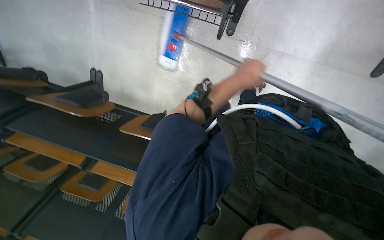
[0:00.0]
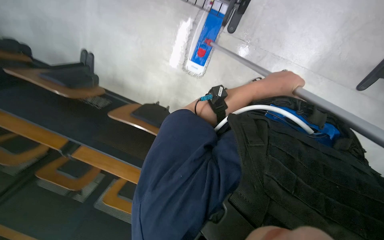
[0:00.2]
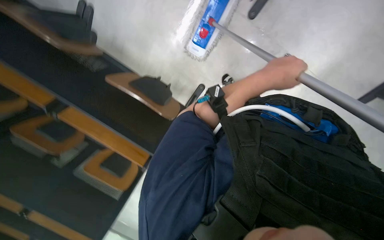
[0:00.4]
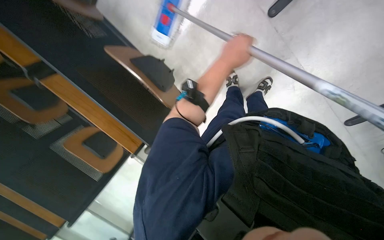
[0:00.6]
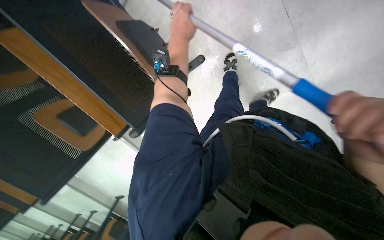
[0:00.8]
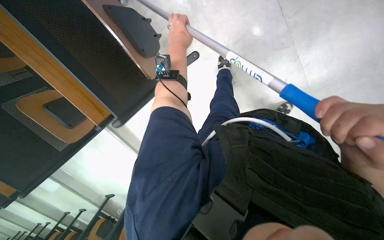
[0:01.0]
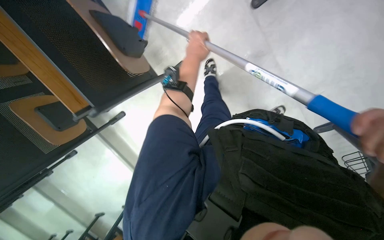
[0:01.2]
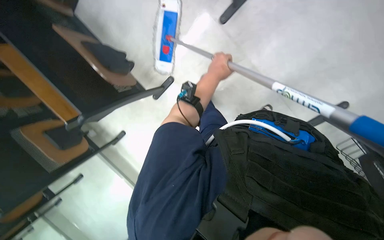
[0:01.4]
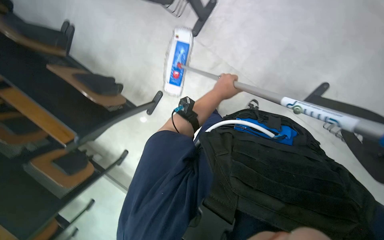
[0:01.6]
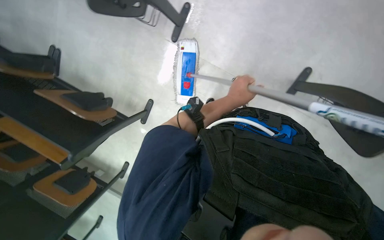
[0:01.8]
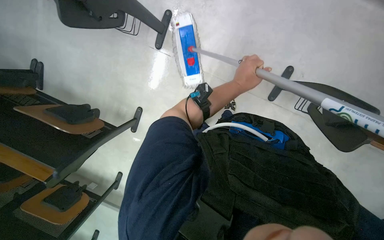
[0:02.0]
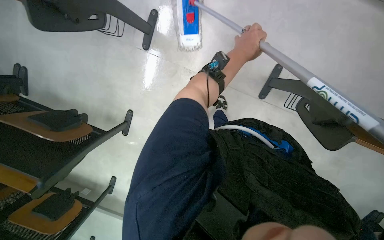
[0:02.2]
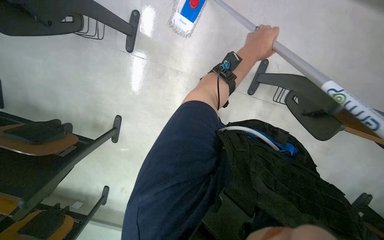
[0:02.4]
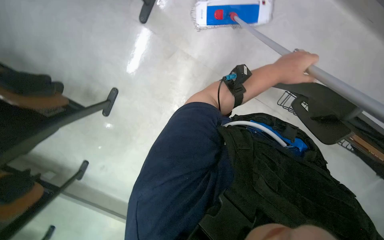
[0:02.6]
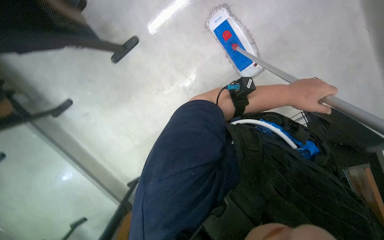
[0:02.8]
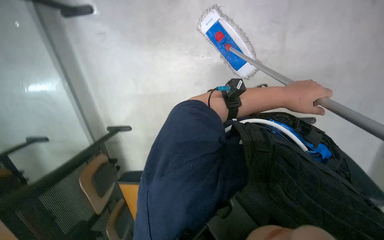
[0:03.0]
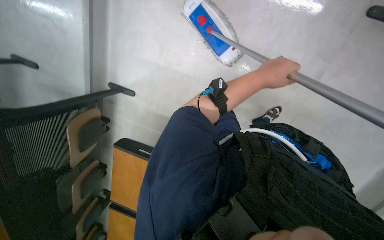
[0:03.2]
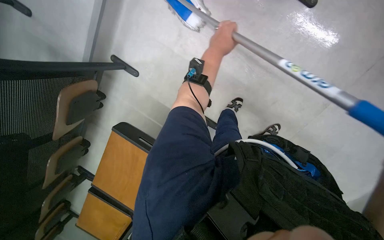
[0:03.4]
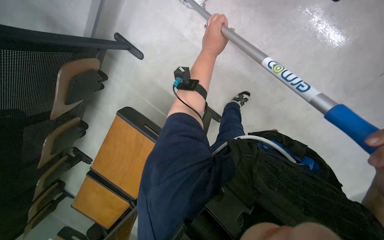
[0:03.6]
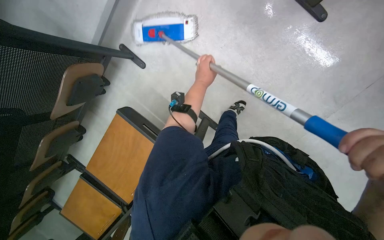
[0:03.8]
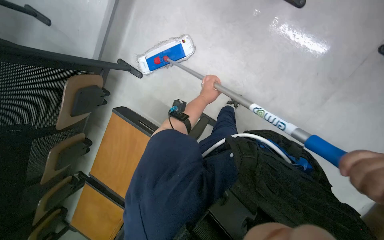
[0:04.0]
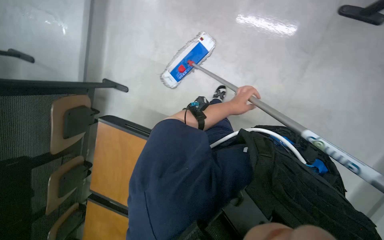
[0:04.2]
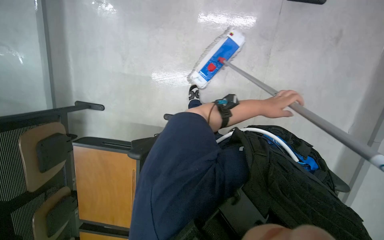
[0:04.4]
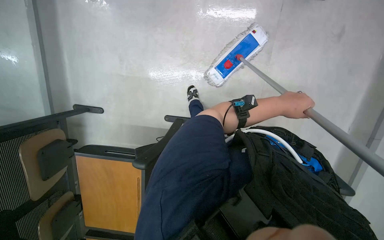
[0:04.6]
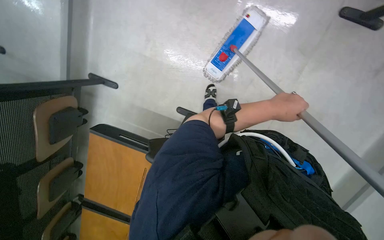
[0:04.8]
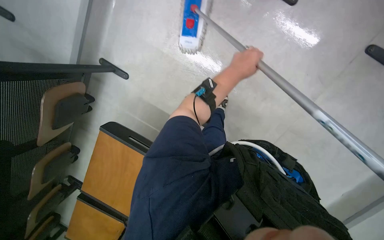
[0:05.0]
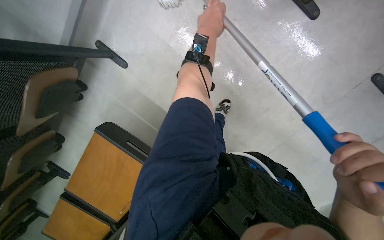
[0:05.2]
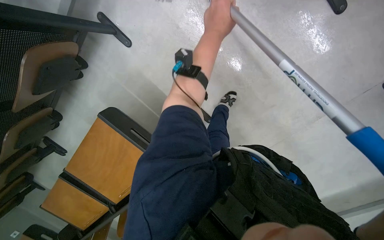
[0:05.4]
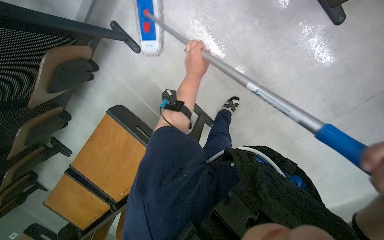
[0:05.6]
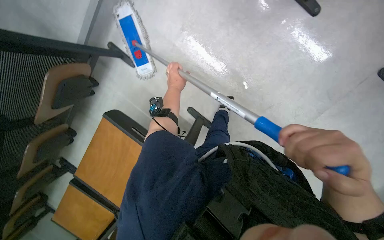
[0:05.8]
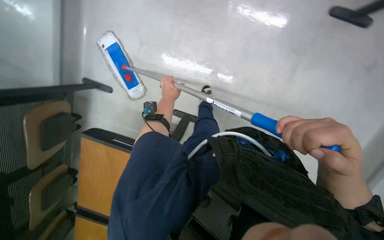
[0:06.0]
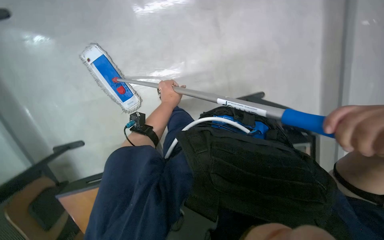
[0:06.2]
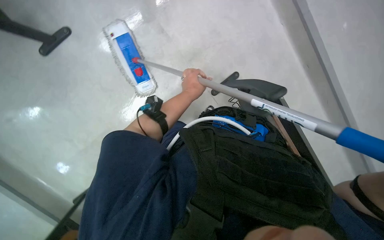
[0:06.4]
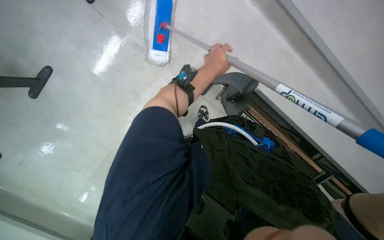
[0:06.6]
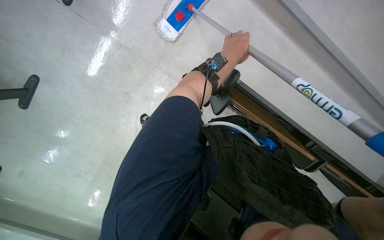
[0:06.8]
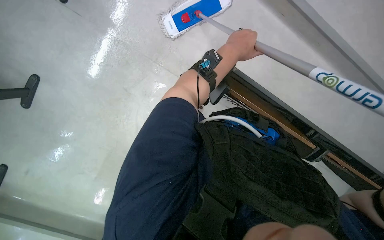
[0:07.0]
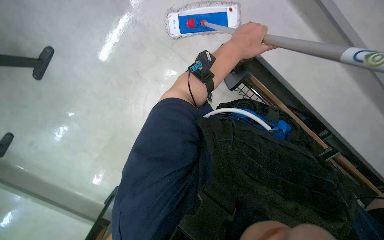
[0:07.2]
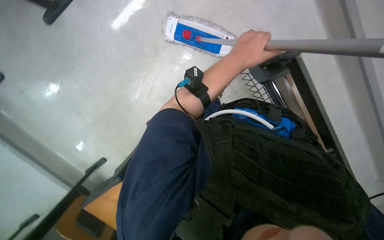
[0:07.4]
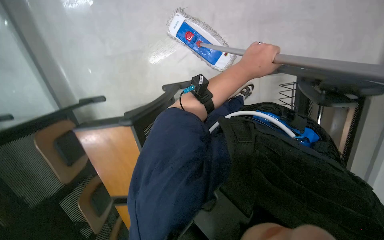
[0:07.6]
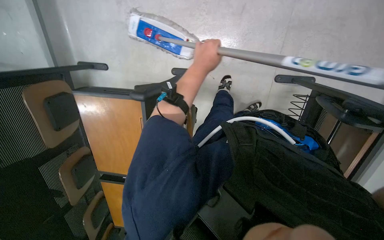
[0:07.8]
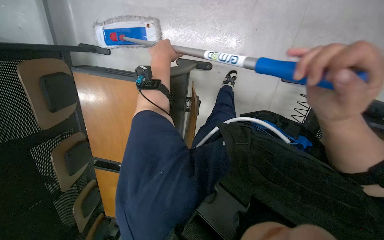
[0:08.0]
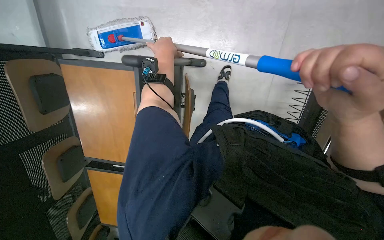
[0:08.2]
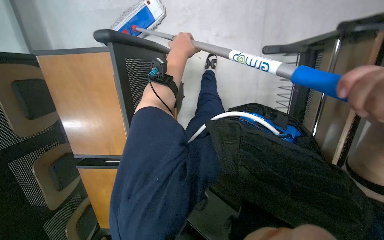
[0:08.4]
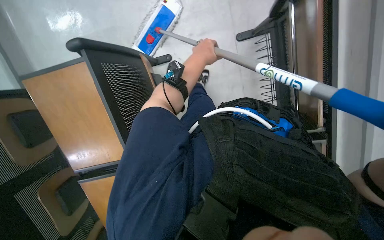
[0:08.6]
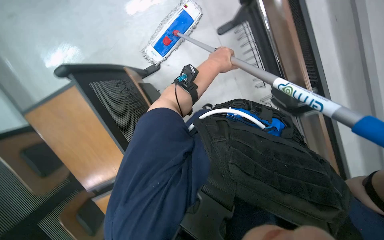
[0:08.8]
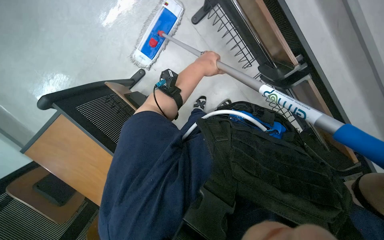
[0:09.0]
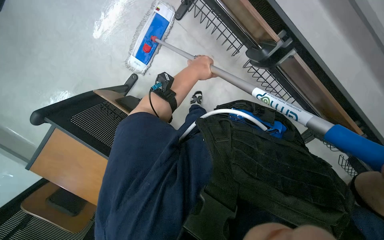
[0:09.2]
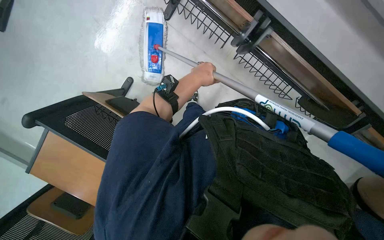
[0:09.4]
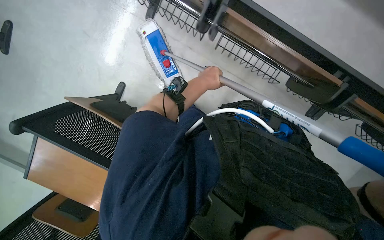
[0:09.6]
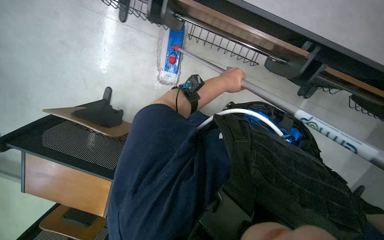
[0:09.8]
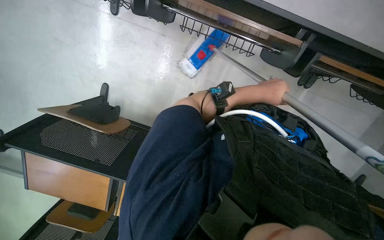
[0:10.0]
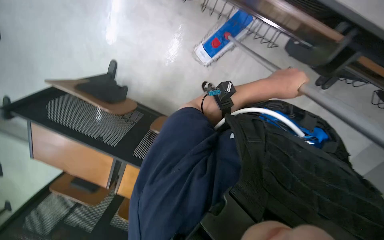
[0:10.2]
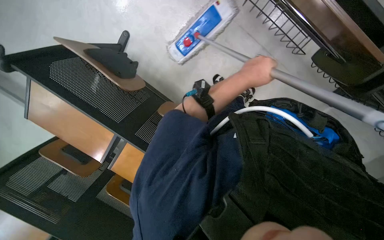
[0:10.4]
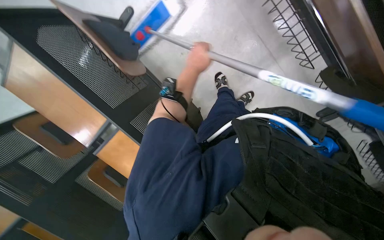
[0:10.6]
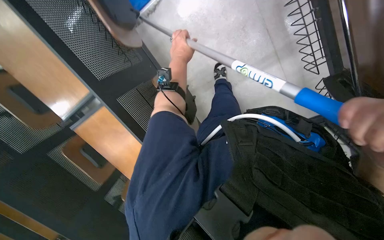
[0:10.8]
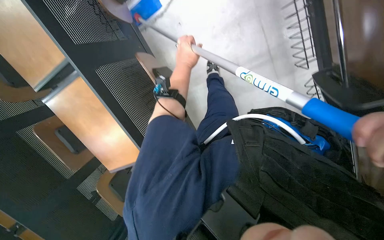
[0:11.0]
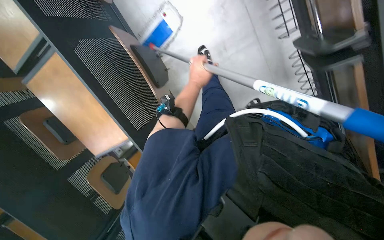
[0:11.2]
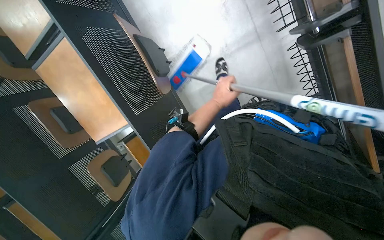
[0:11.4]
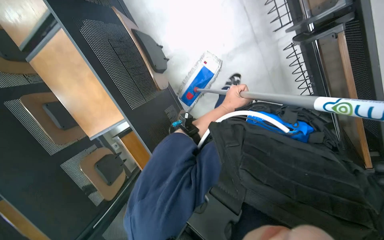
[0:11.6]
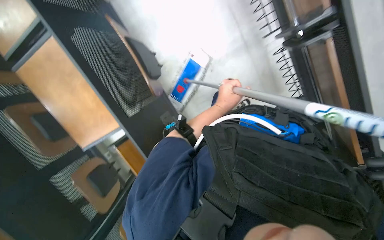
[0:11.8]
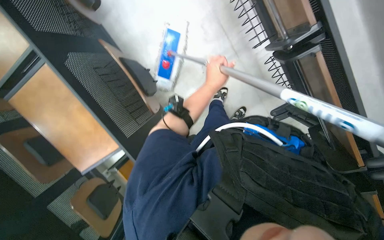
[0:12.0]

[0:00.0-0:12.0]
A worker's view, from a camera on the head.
Job: mopping floor.
The whole recording: Mopping classroom floor. The worker mops the classroom floor with a long-handled mop.
0:01.6 to 0:03.0: The head turns to the right by some 20 degrees. The left hand heads to the right and nearer to the camera, covering roughly 30 cm.
0:03.0 to 0:04.4: The view pans to the left by some 15 degrees. The left hand travels farther from the camera by roughly 15 cm.
0:06.0 to 0:07.6: The left hand goes approximately 25 cm nearer to the camera and to the right.
0:07.6 to 0:09.0: The left hand goes approximately 20 cm to the left and farther from the camera.
0:10.4 to 0:12.0: The left hand goes some 15 cm farther from the camera.

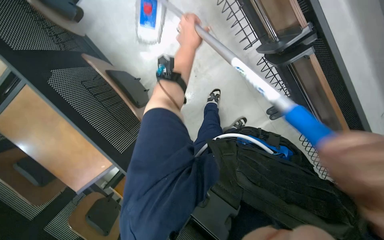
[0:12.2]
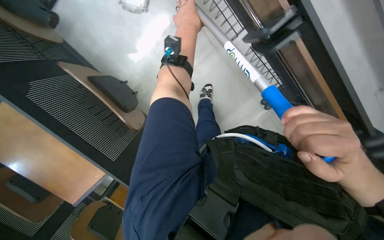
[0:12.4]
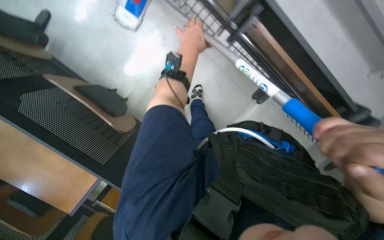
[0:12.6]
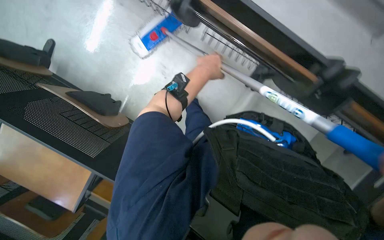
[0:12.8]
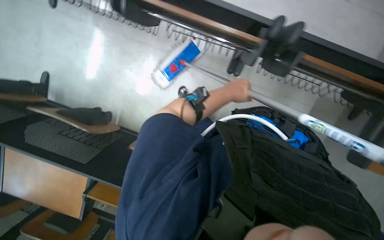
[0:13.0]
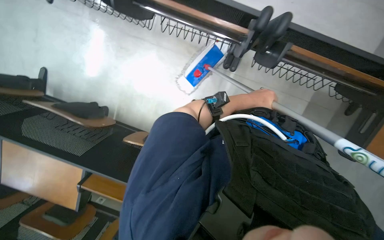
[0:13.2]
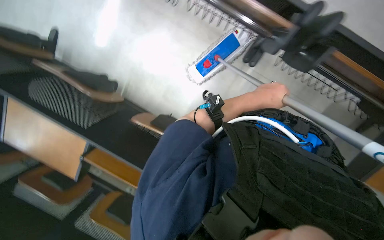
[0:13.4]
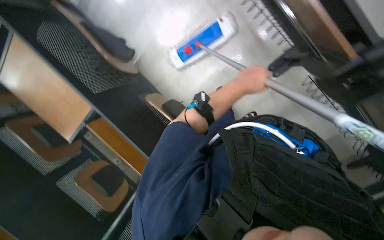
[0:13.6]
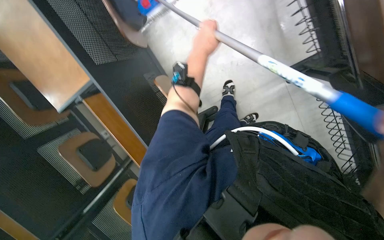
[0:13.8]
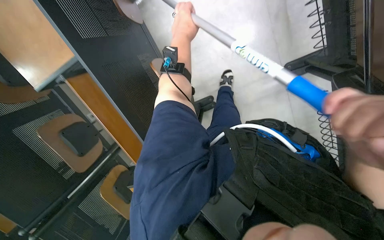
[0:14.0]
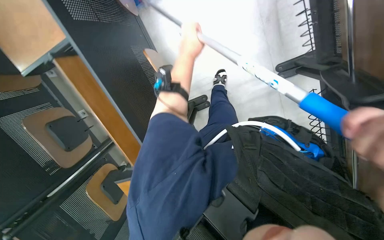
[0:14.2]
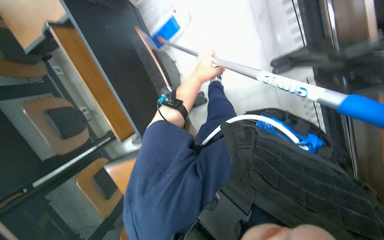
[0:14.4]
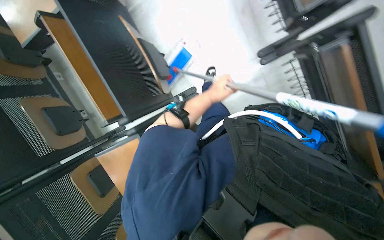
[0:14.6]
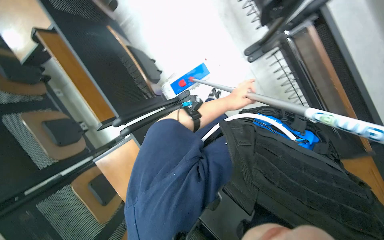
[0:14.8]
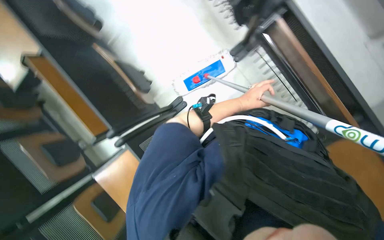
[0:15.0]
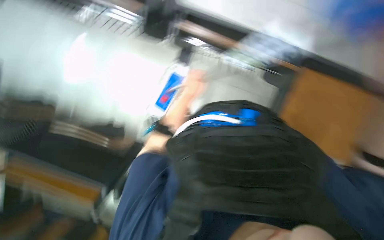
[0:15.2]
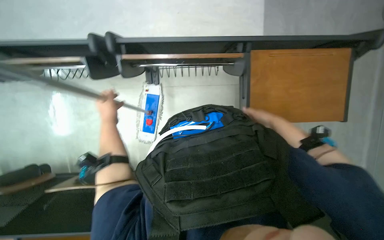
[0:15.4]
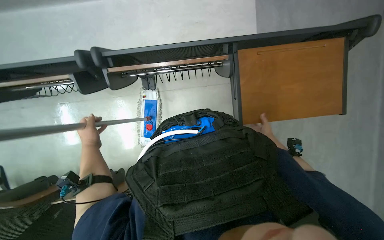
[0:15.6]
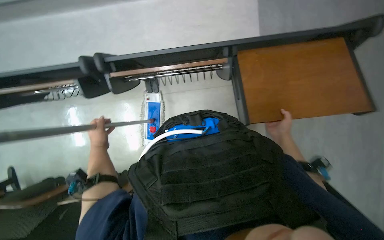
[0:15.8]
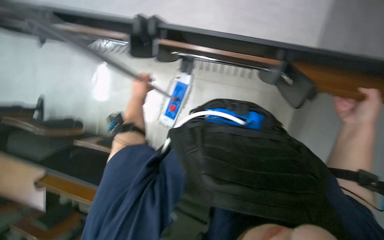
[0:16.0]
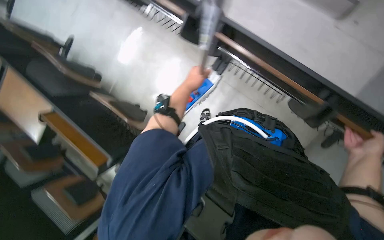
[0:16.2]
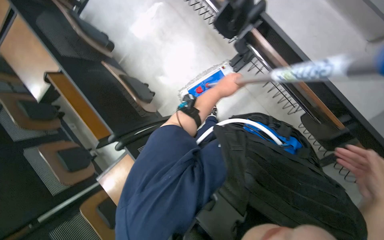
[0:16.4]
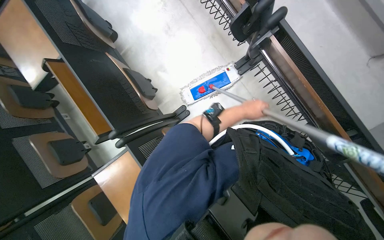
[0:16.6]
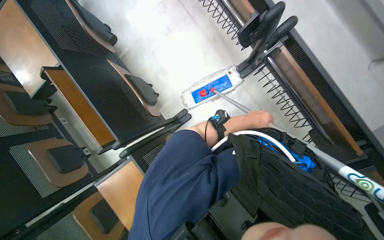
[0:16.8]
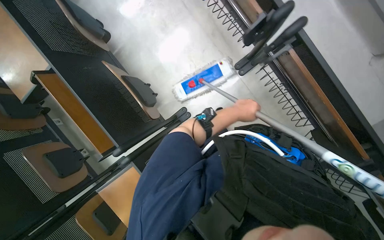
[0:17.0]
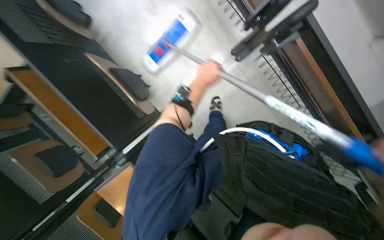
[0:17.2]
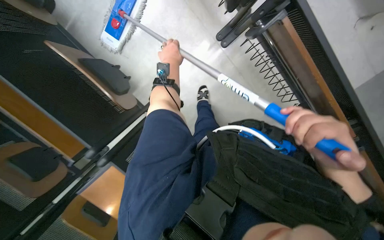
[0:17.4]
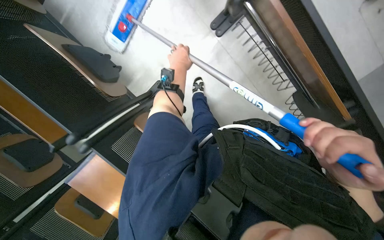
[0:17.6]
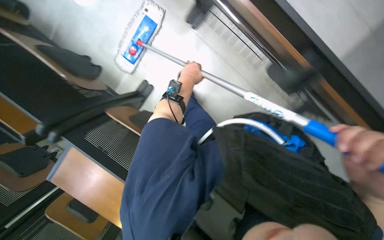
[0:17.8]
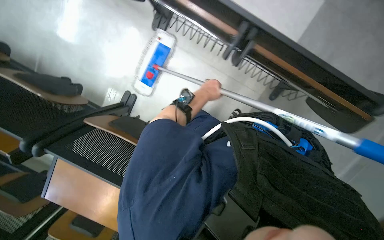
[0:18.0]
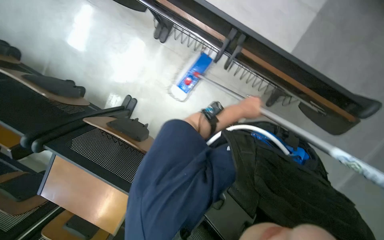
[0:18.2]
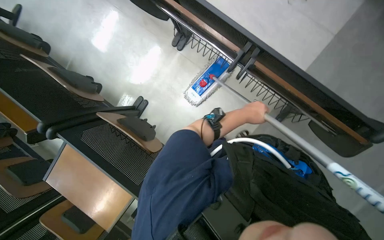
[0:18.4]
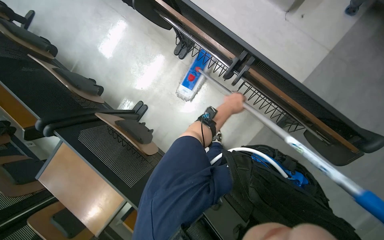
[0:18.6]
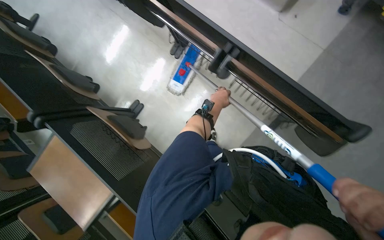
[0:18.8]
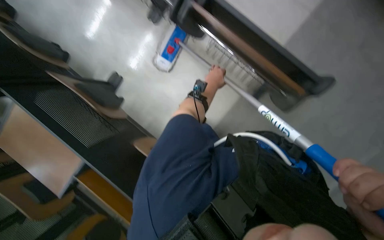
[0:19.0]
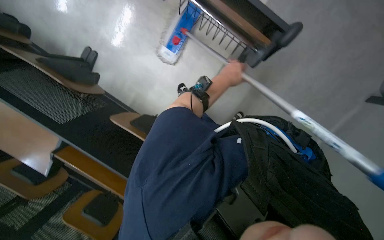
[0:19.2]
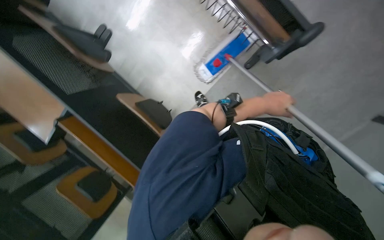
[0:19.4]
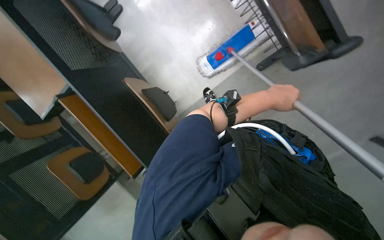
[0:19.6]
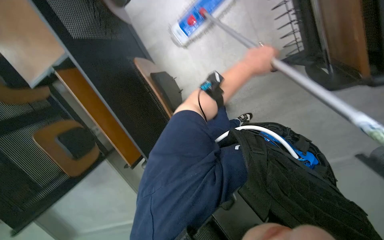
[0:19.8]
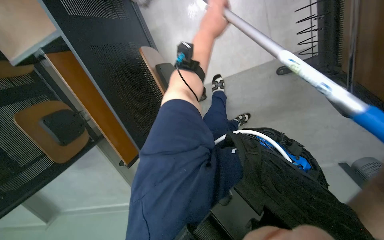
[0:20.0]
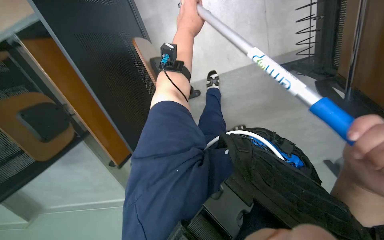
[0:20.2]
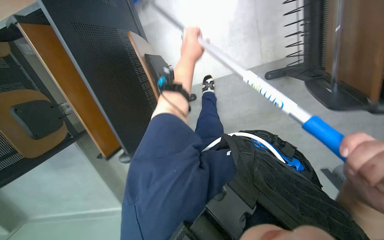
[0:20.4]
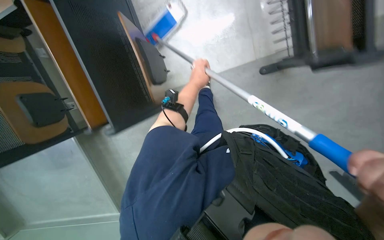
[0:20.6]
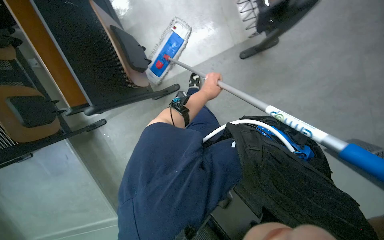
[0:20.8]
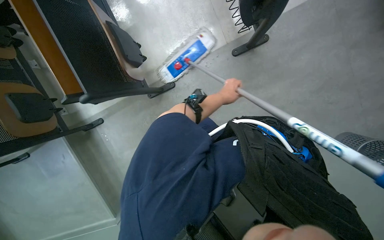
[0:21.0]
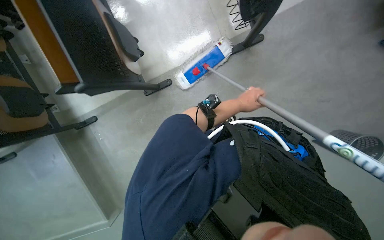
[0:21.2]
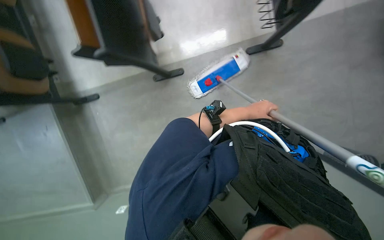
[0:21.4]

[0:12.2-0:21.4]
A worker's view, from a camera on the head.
Job: mopping floor.
The whole recording: Mopping classroom floor. The worker mops the classroom floor with a long-handled mop.
0:13.8 to 0:15.2: The wearer's head swings some 40 degrees to the right.
0:15.2 to 0:16.8: The scene rotates clockwise by approximately 45 degrees.
0:16.8 to 0:18.4: The left hand moves about 25 cm to the left and comes back.
0:19.8 to 0:21.4: The left hand moves farther from the camera and down the picture, about 25 cm.
